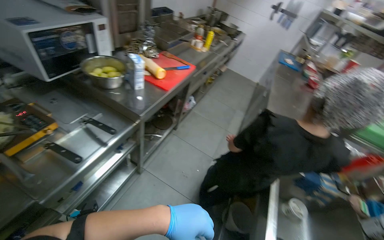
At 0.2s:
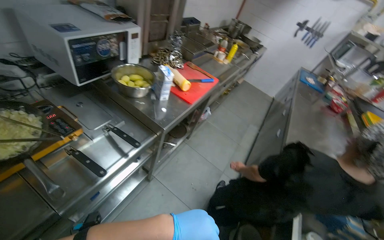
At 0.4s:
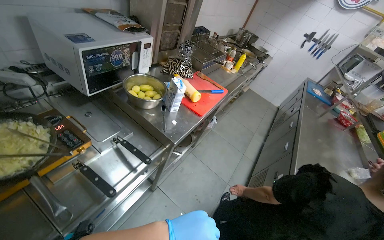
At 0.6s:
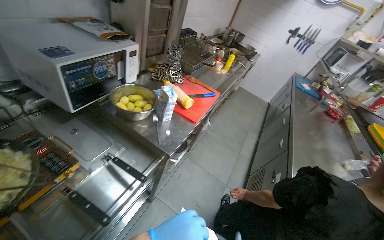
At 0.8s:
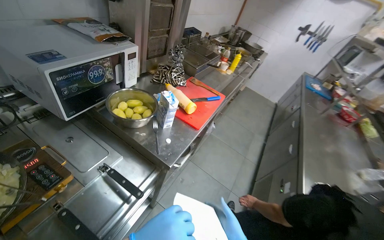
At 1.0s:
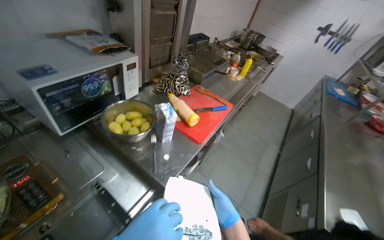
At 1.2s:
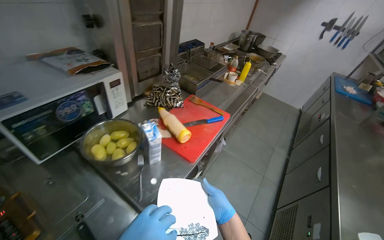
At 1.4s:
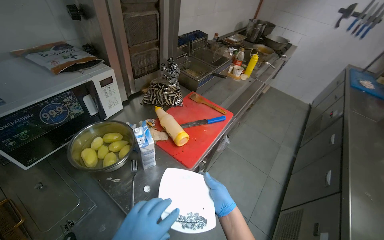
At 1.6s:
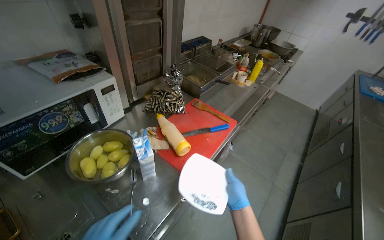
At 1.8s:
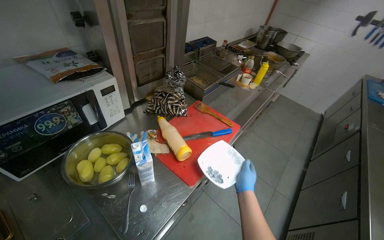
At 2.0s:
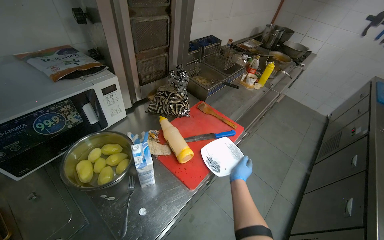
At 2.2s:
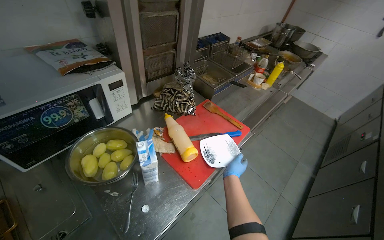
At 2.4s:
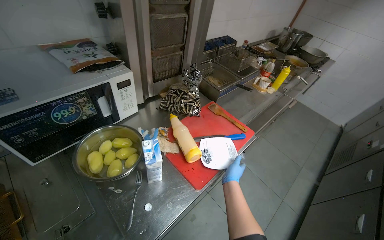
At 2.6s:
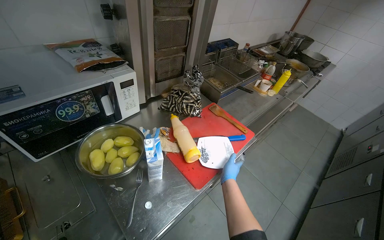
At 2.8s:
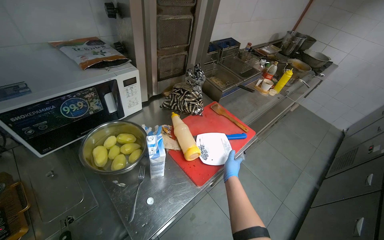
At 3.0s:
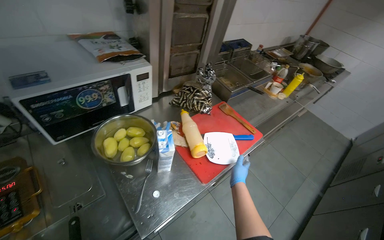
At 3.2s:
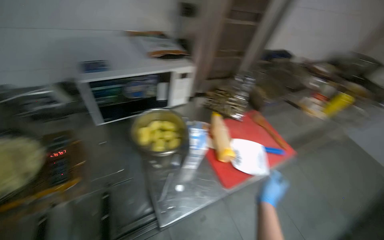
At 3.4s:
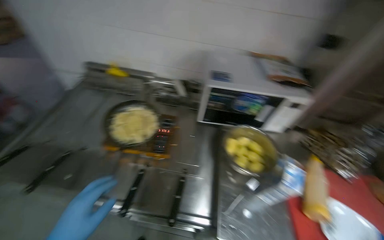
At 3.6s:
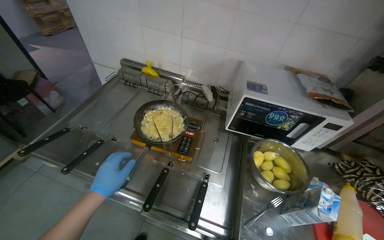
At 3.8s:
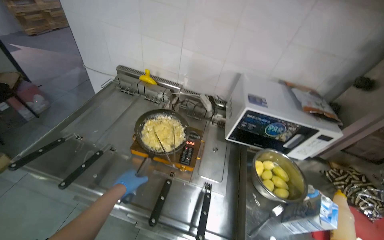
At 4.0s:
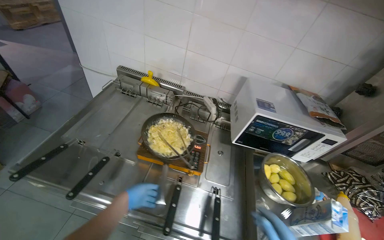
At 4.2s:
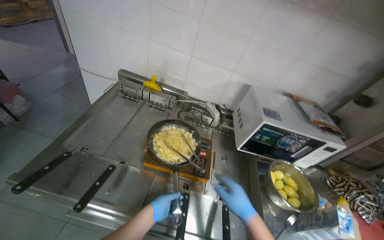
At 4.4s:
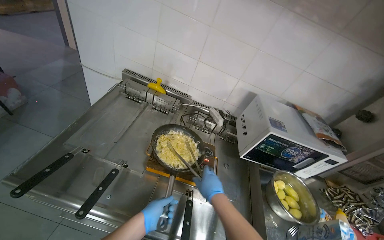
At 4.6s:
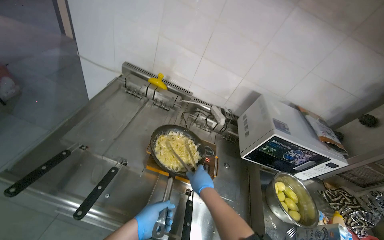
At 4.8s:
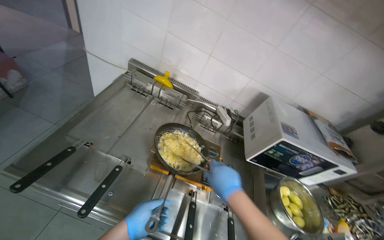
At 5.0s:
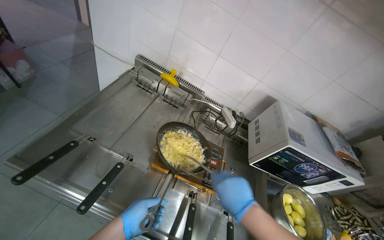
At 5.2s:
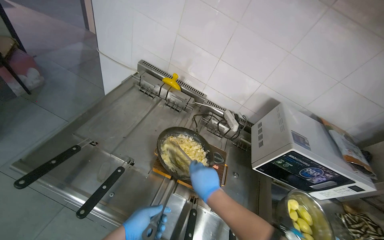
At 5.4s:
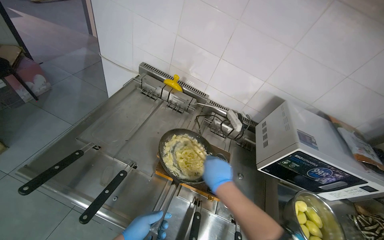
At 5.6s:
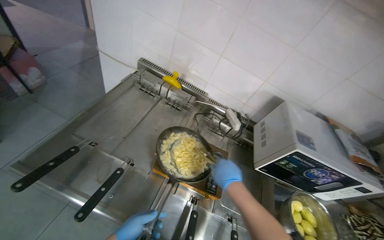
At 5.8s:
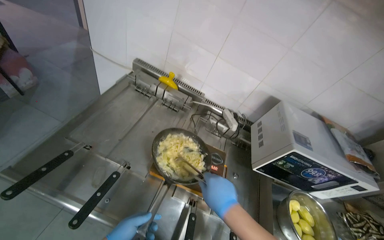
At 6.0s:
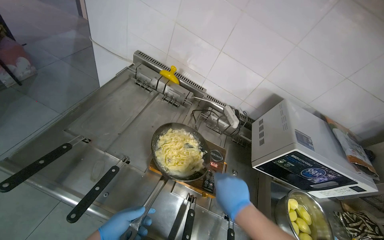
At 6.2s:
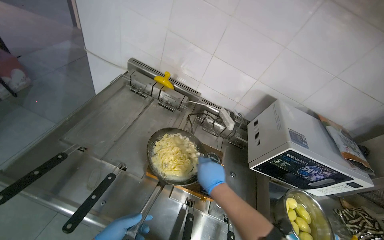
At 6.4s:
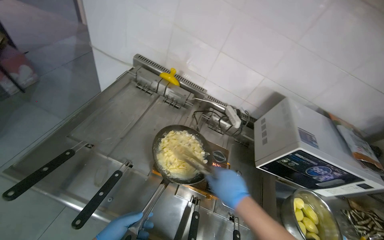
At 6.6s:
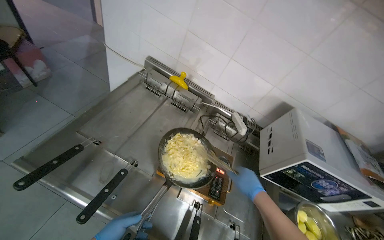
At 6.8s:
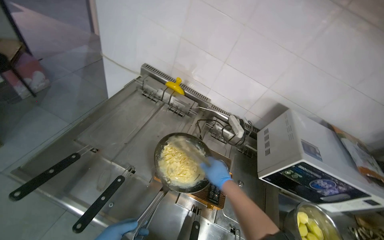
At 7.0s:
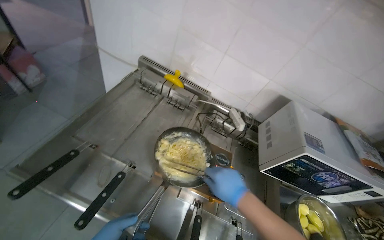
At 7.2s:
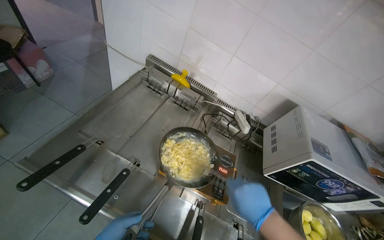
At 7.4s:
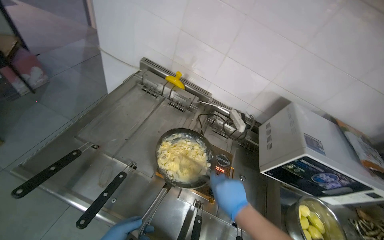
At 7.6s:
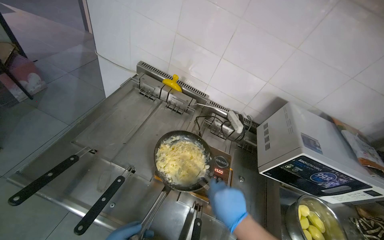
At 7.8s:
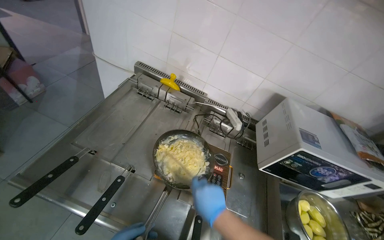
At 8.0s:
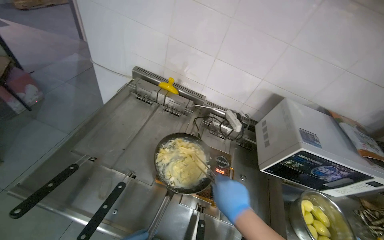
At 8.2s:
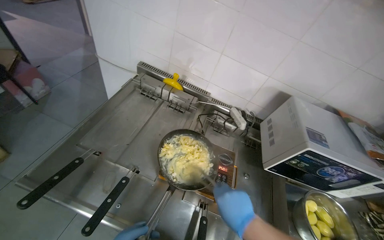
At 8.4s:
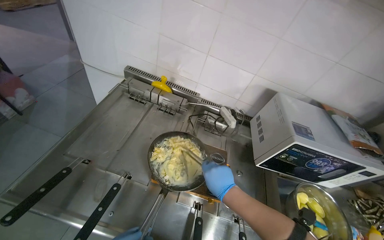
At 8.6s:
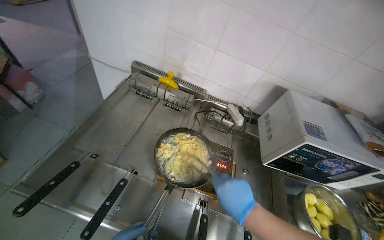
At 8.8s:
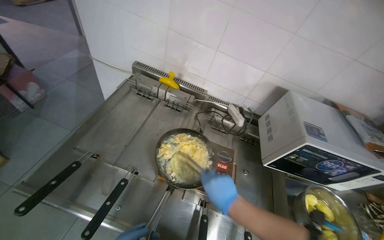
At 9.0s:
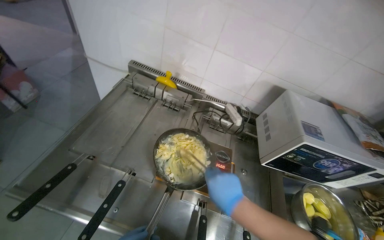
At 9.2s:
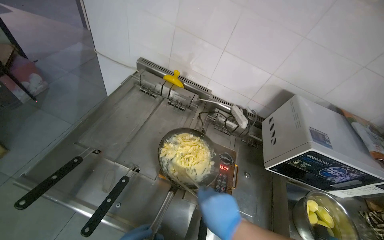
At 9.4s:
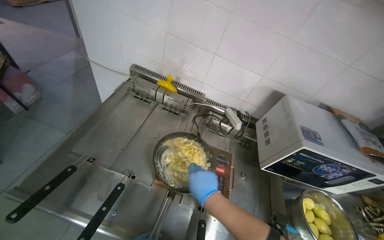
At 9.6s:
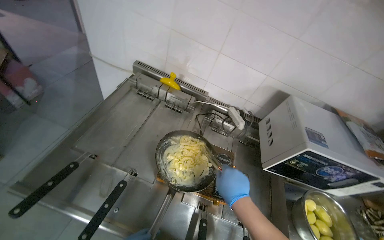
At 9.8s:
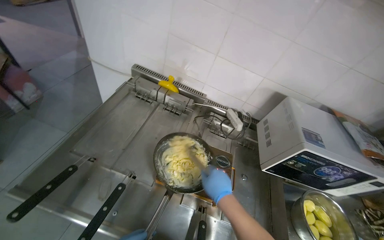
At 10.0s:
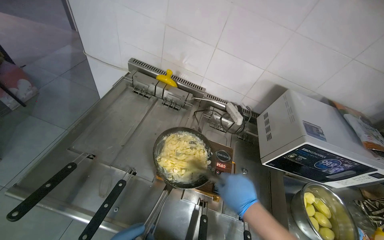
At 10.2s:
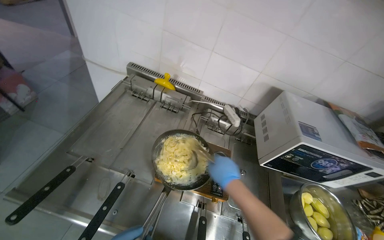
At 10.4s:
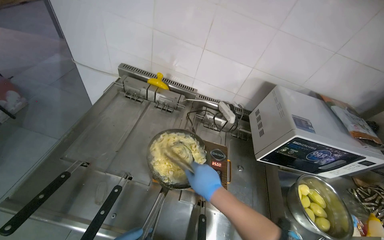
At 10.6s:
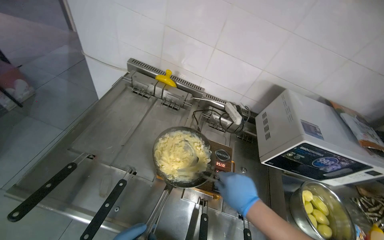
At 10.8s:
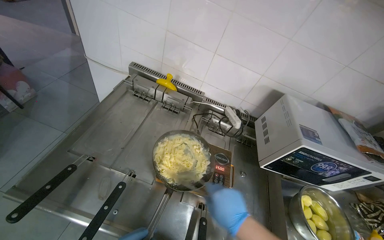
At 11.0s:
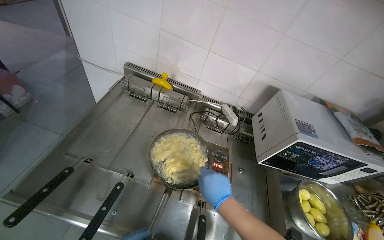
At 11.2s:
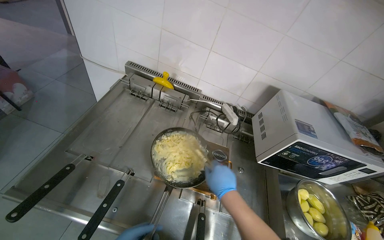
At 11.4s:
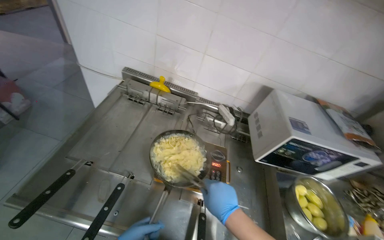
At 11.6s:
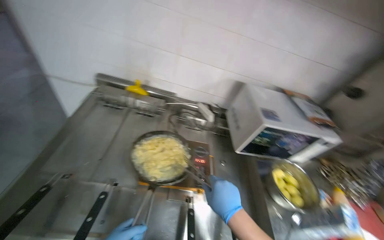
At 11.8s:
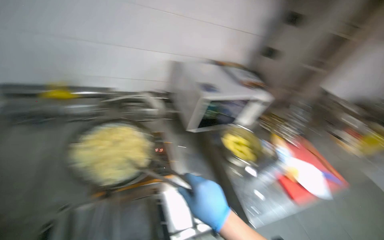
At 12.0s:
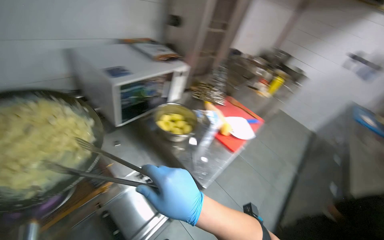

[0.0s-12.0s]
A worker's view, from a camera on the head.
Job: preparing food.
The whole recording: Preparing and garnishing food on plate. The worker plates cooked food from a pan and then grates cheese onto it.
0.0s to 1.6s: The head travels approximately 60 cm.
3.0s to 4.4s: The camera is carried about 60 cm. The head turns to the left by roughly 50 degrees.
4.4s to 6.0s: The right hand goes nearer and farther, approximately 10 cm each way, reversing 2 times.
10.4s to 12.0s: The head turns to the right by roughly 55 degrees.

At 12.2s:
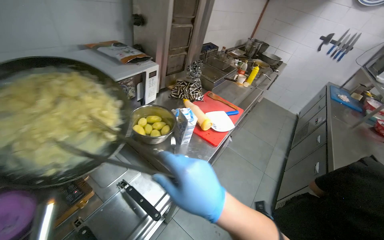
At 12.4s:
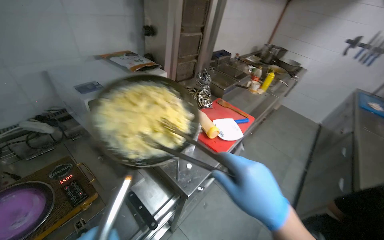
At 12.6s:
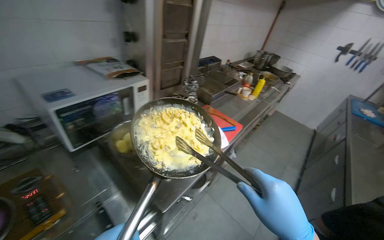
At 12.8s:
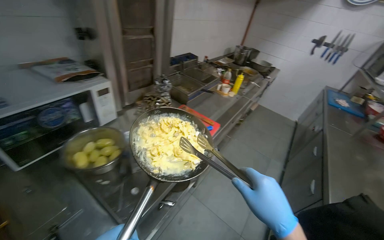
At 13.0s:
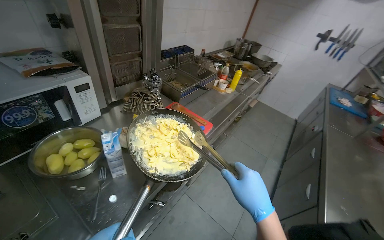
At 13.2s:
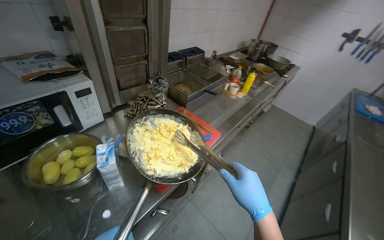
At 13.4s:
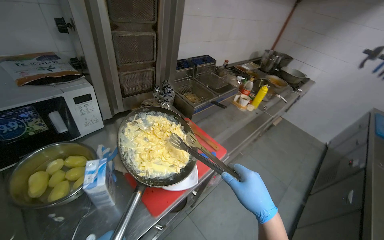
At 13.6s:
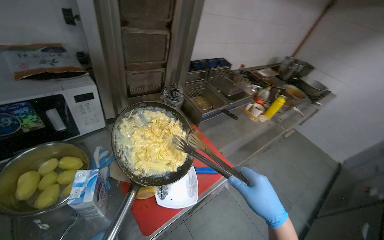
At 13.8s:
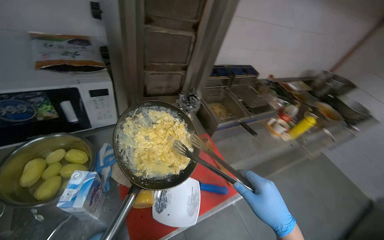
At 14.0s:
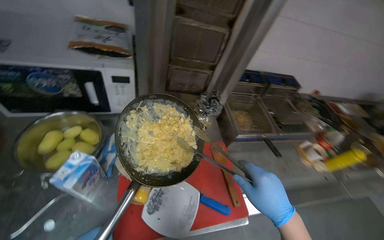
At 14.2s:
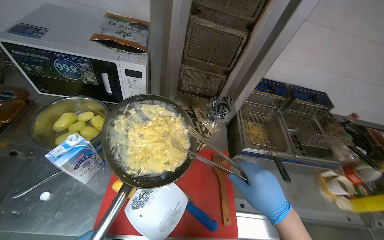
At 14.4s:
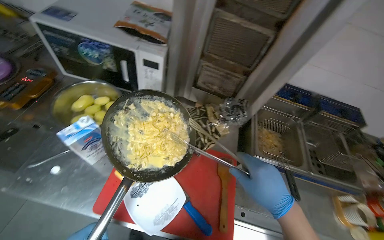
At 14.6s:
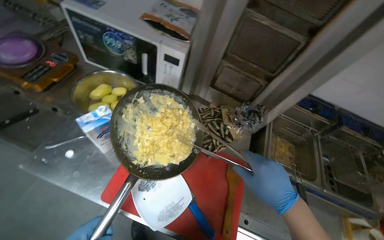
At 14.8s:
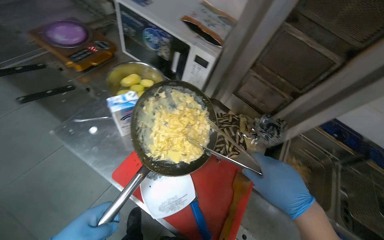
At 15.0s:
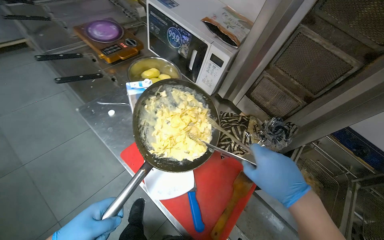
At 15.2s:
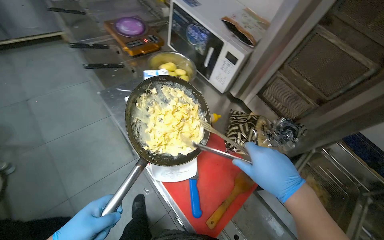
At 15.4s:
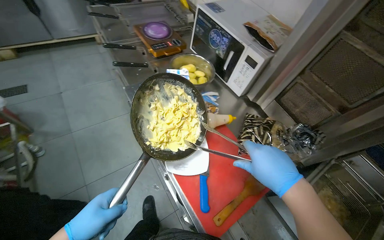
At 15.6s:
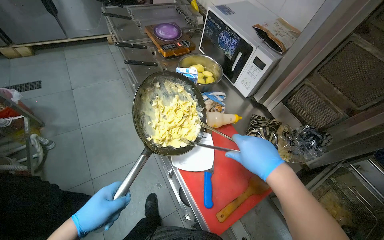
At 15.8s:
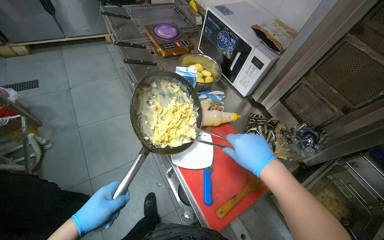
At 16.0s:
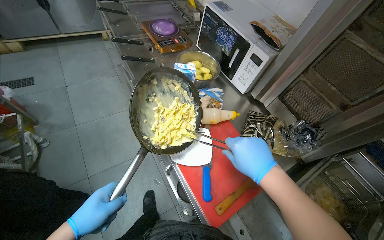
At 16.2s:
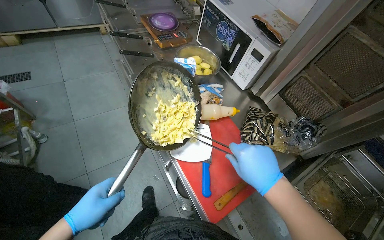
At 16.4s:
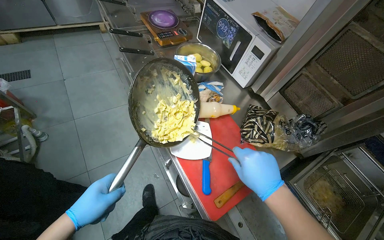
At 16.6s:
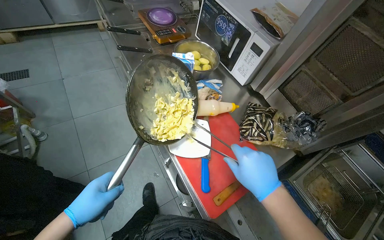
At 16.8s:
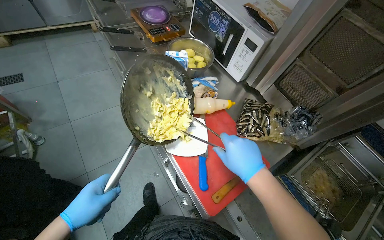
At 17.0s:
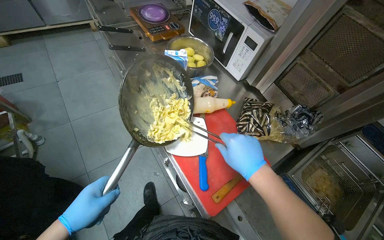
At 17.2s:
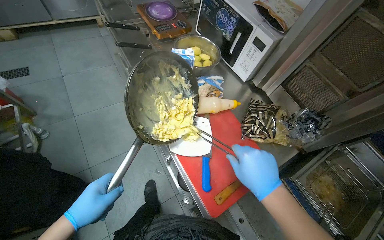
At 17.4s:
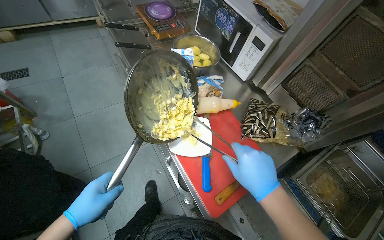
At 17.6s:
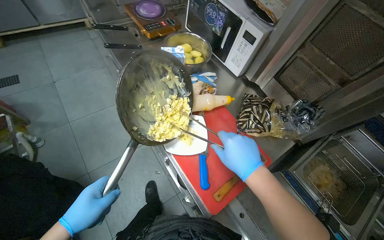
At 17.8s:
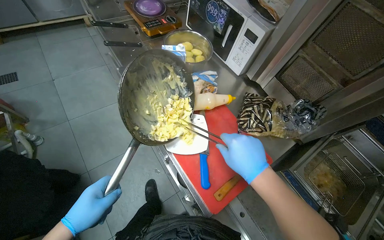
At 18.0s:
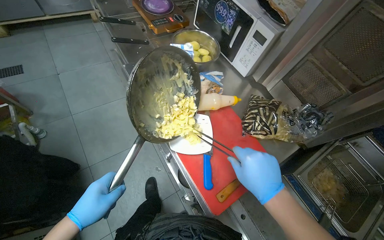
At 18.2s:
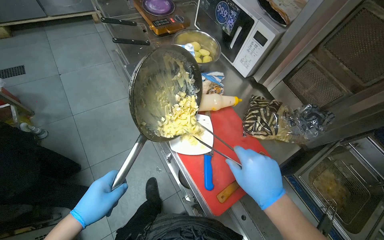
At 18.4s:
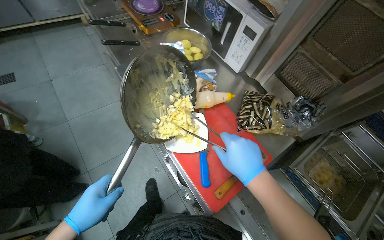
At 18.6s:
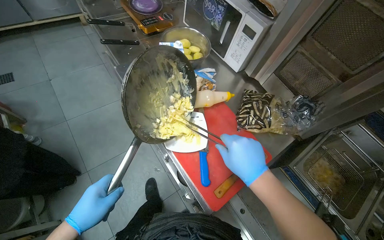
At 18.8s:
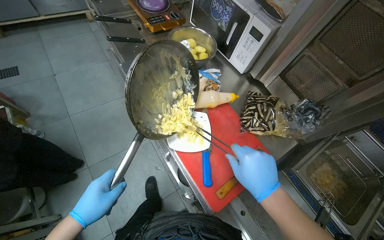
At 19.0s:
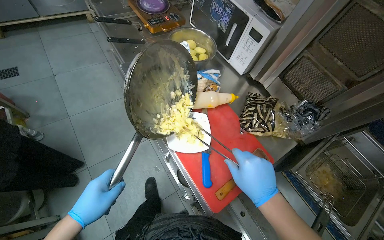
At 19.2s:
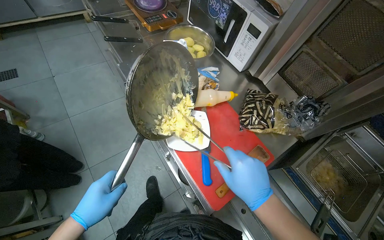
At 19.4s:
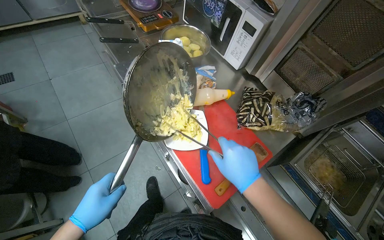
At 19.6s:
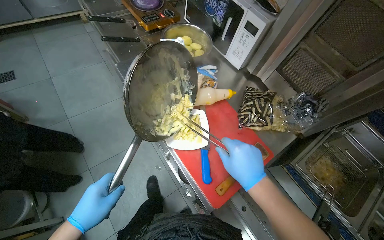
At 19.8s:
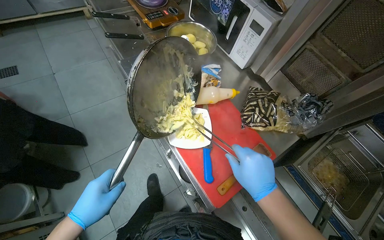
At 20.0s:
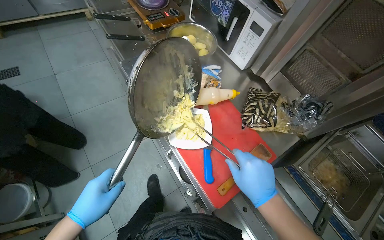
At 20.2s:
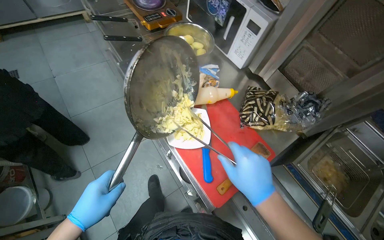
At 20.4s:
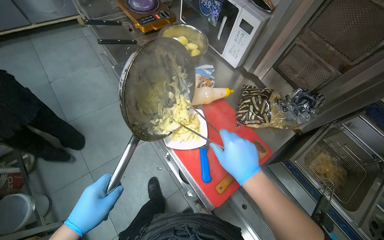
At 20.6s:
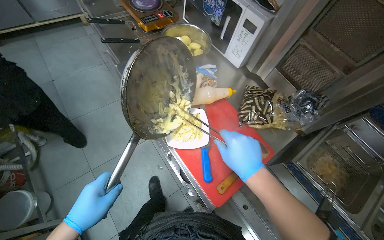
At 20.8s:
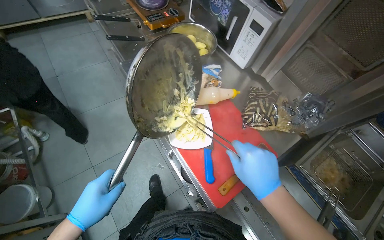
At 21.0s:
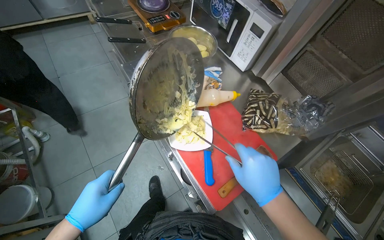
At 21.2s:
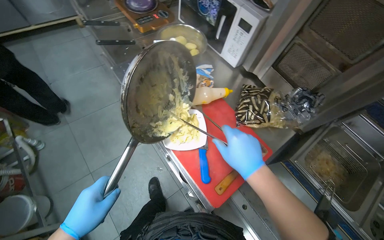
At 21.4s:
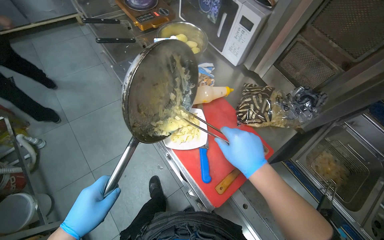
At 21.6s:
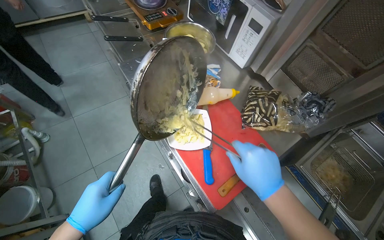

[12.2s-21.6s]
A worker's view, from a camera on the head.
Job: preparing food.
The whole recording: Preparing and garnishing food on plate. The worker plates cooked food from a pan and then grates cheese onto it.
12.2s to 13.8s: The camera travels some 60 cm. The wearer's head swings roughly 25 degrees to the left.
13.8s to 15.4s: The wearer's head swings some 80 degrees to the left.
17.0s to 21.6s: The hands make small movements and keep their place.
